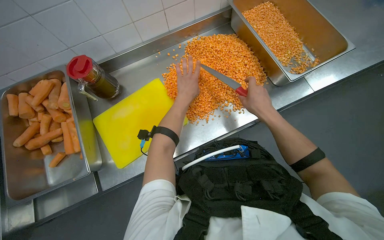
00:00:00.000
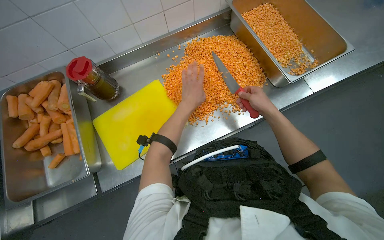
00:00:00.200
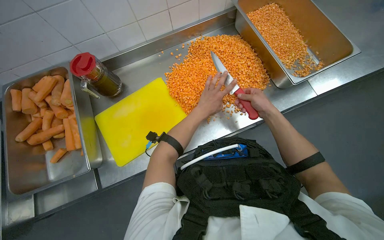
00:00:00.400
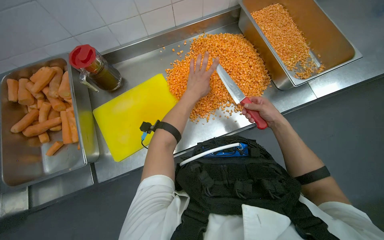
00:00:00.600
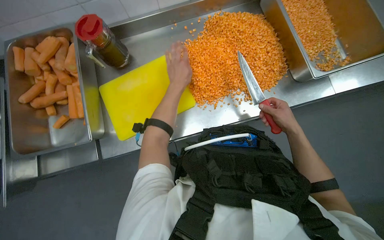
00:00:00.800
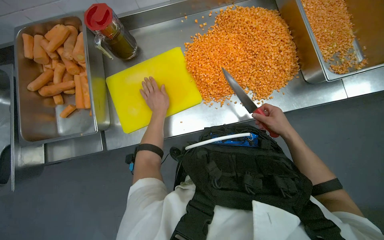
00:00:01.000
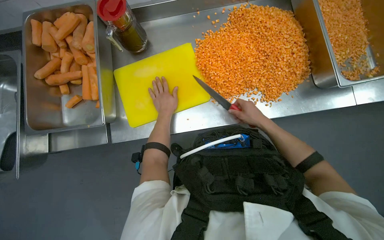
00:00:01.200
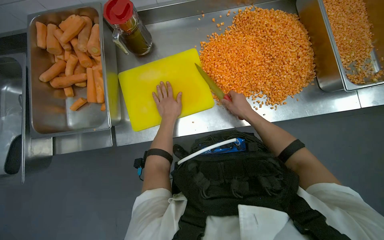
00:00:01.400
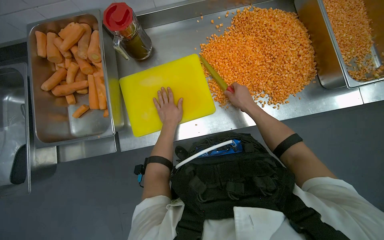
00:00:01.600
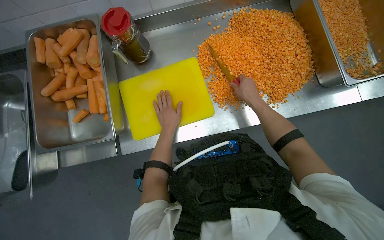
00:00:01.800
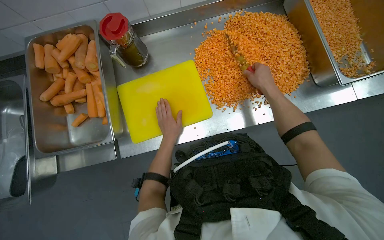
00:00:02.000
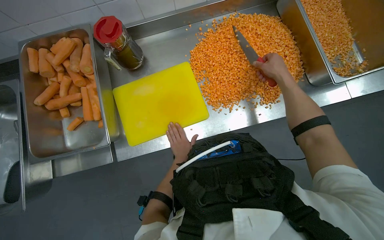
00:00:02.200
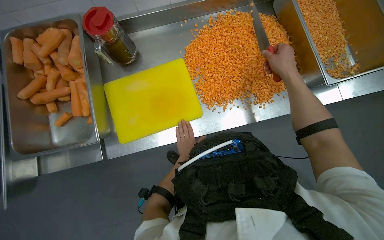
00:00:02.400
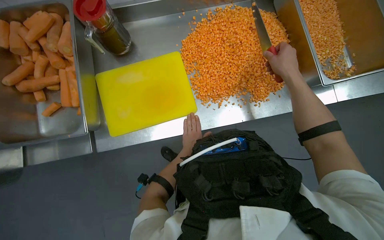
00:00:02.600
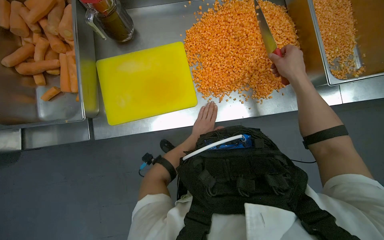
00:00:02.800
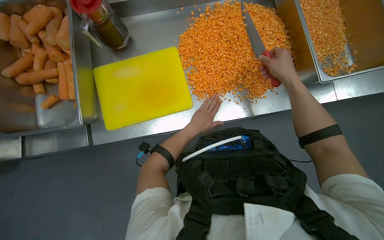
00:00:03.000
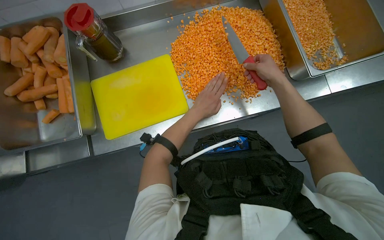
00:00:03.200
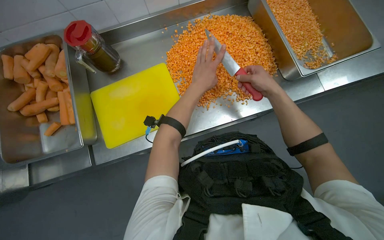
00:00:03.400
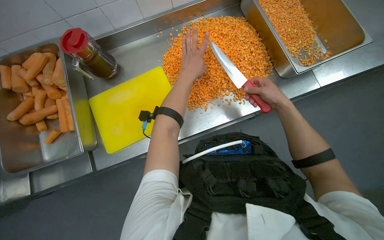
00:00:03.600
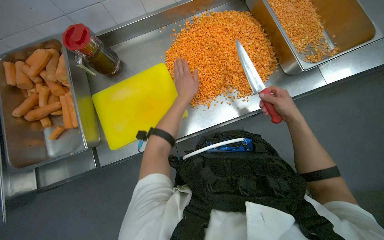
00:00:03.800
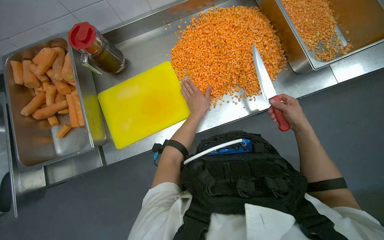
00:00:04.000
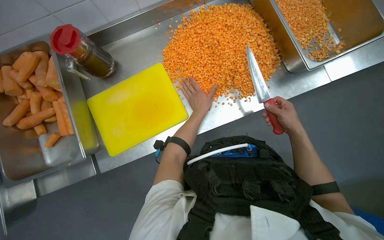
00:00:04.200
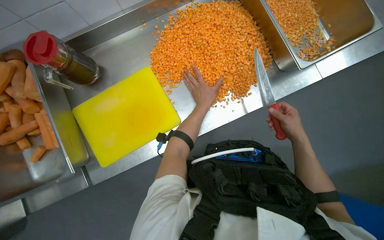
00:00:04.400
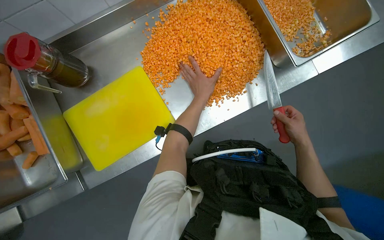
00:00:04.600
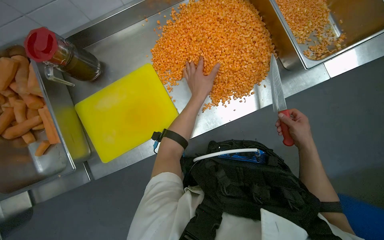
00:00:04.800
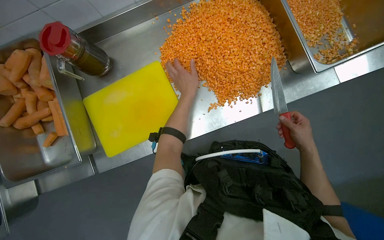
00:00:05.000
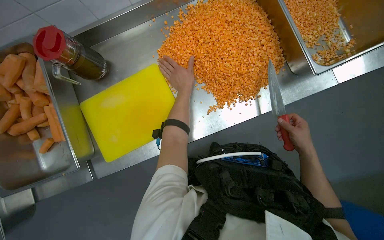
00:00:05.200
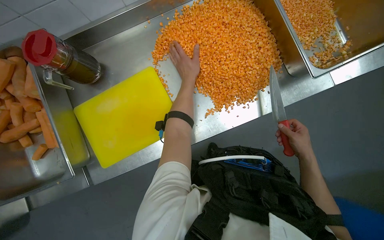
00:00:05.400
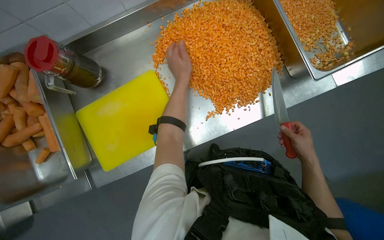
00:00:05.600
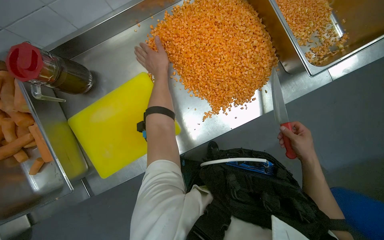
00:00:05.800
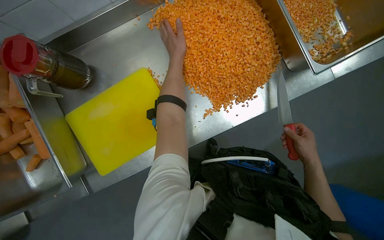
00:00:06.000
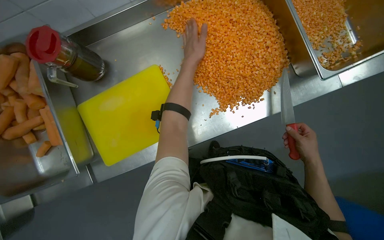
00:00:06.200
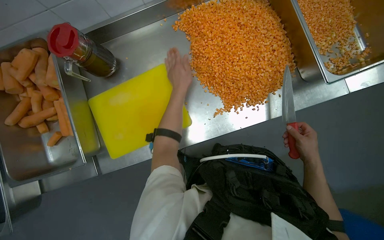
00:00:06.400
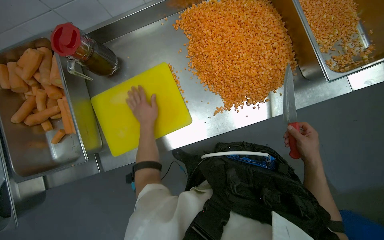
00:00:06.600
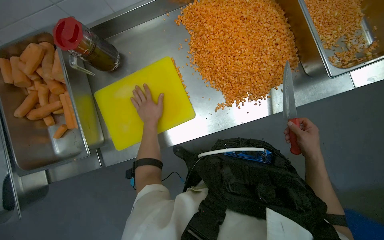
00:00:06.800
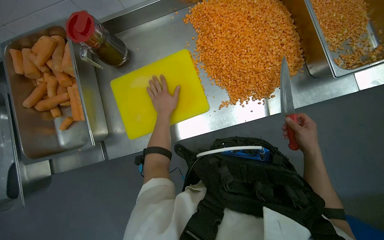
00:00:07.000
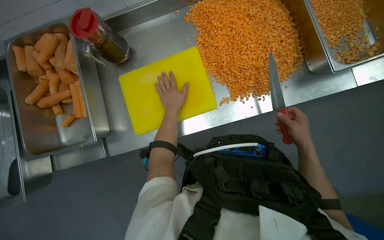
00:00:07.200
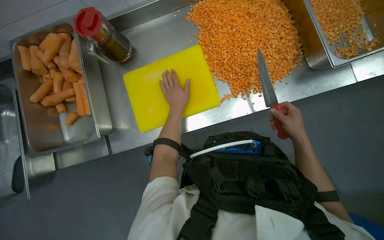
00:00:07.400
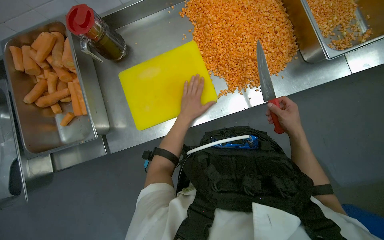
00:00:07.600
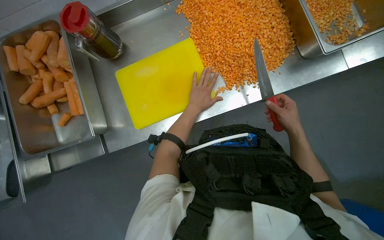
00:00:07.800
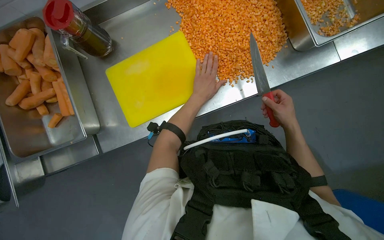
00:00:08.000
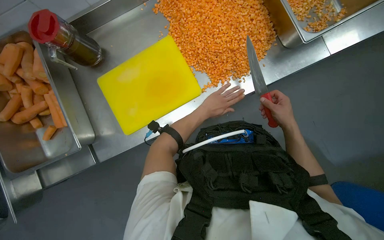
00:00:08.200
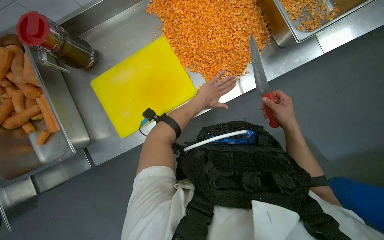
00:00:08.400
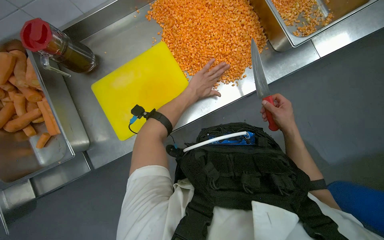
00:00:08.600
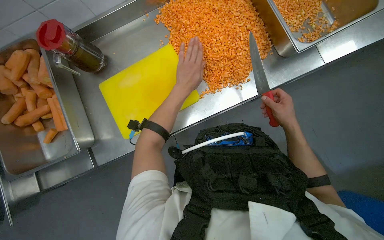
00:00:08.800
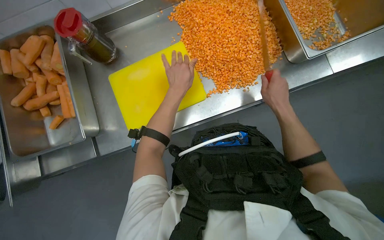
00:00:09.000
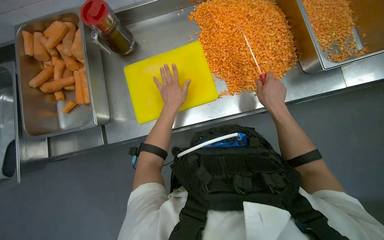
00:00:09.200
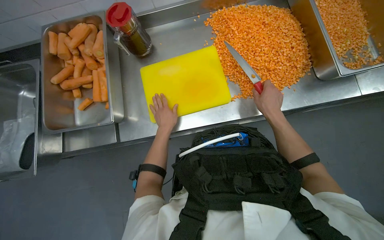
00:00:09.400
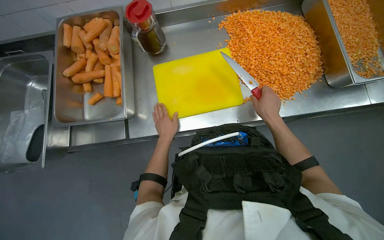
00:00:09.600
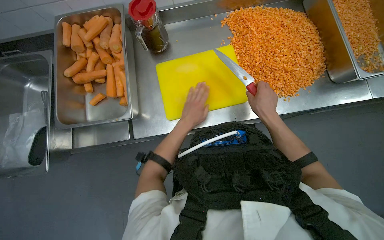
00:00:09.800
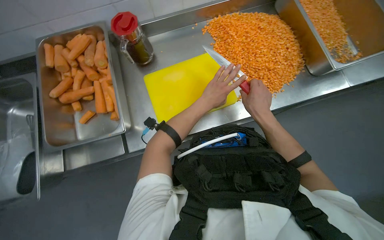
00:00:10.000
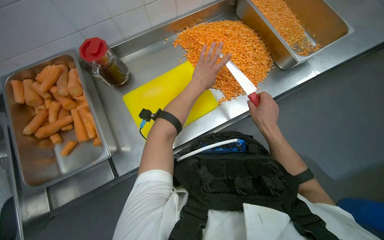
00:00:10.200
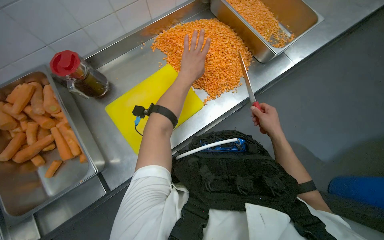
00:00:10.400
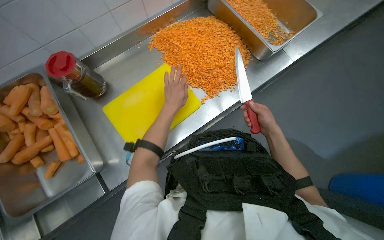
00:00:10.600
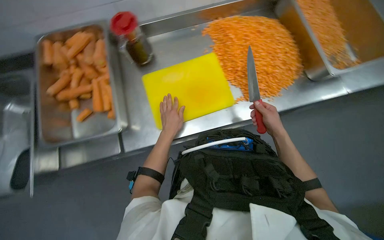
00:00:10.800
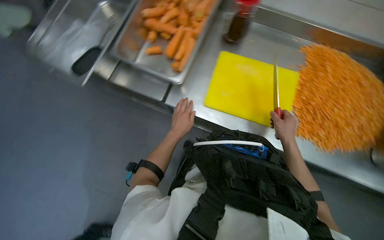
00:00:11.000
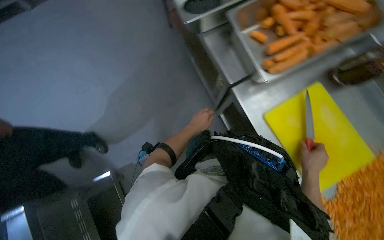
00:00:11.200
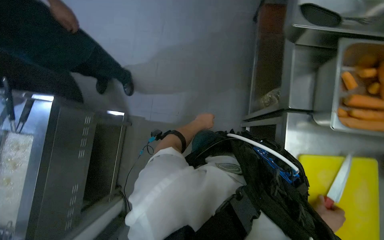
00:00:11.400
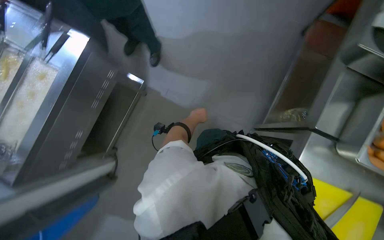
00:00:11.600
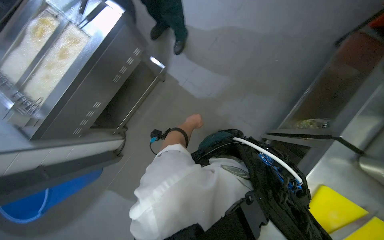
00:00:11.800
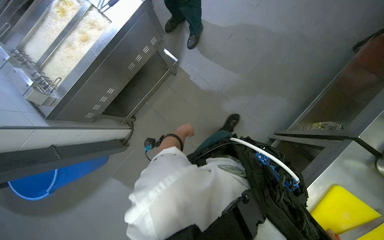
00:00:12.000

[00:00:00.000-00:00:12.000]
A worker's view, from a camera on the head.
Job: preparing food.
The whole recording: Dicing carrots on cutting board. The worker dices carrots on a yellow cutting board and scrapes them into a metal tray.
00:00:00.000 to 00:00:01.600: The right hand travels to the right and back again, roughly 10 cm each way; the left hand shifts approximately 25 cm to the left and down the picture.
00:00:01.600 to 00:00:03.000: Both hands travel together to the right, roughly 20 cm. The left hand moves roughly 10 cm down the picture and comes back.
00:00:03.000 to 00:00:04.400: The right hand goes about 20 cm down the picture and to the right. The left hand shifts roughly 15 cm up the picture.
00:00:04.400 to 00:00:06.000: The left hand shifts some 20 cm up the picture and to the left.
00:00:06.000 to 00:00:07.600: The left hand shifts roughly 30 cm down the picture, while the right hand heads to the left, covering approximately 10 cm.
00:00:07.600 to 00:00:09.000: The right hand travels nearer to the camera by about 10 cm. Meanwhile the left hand heads nearer to the camera, covering about 10 cm.
00:00:10.400 to 00:00:12.000: The head turns to the left by roughly 170 degrees. The view tilts roughly 15 degrees downward.

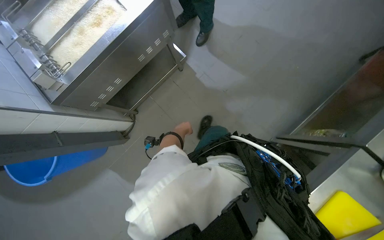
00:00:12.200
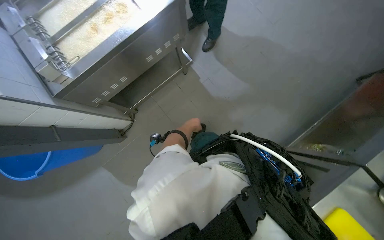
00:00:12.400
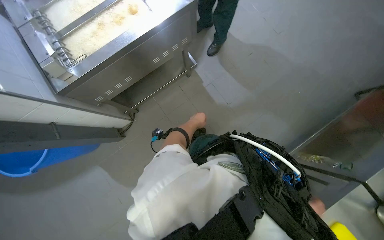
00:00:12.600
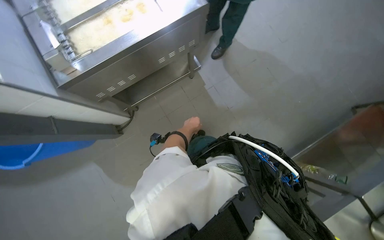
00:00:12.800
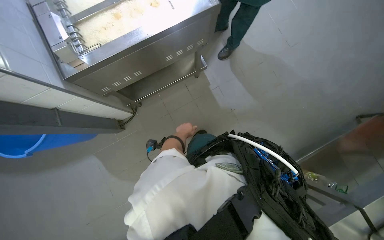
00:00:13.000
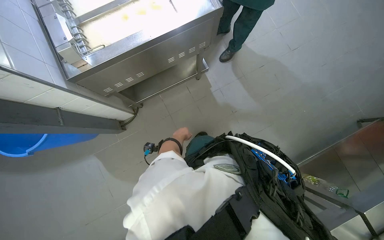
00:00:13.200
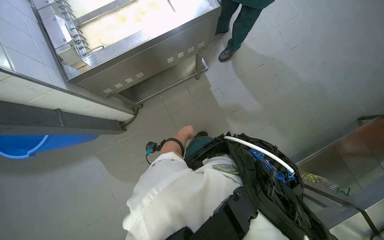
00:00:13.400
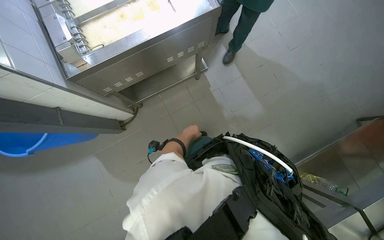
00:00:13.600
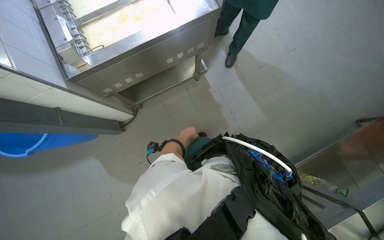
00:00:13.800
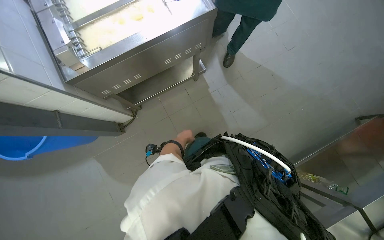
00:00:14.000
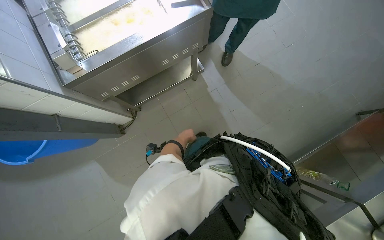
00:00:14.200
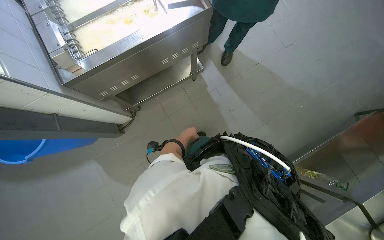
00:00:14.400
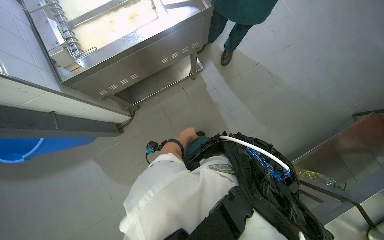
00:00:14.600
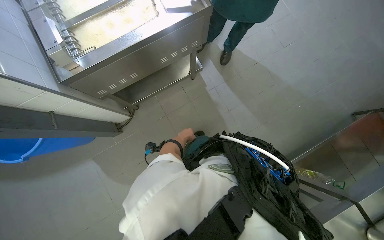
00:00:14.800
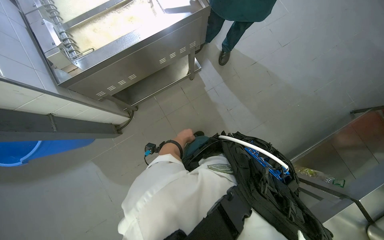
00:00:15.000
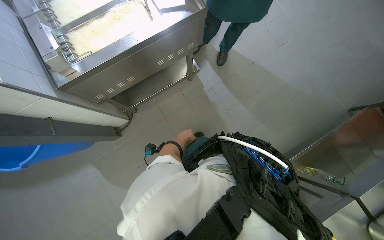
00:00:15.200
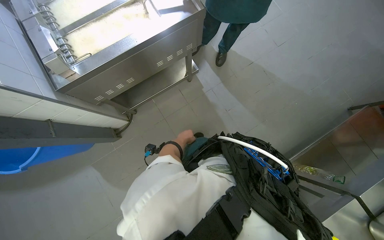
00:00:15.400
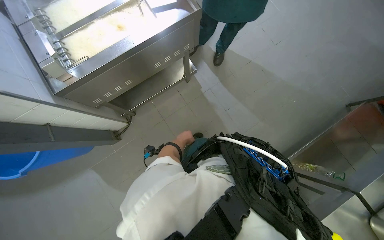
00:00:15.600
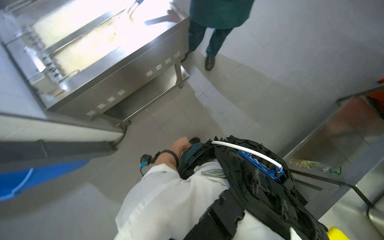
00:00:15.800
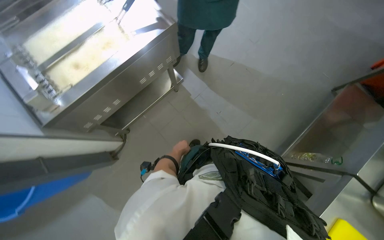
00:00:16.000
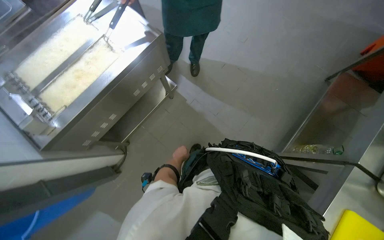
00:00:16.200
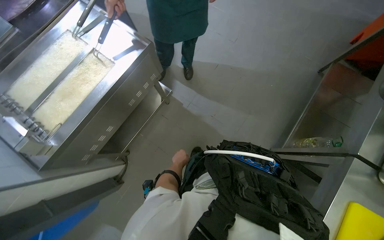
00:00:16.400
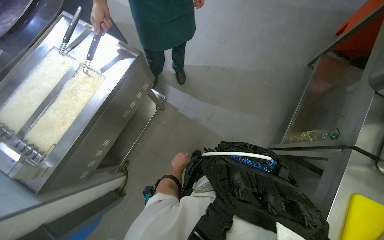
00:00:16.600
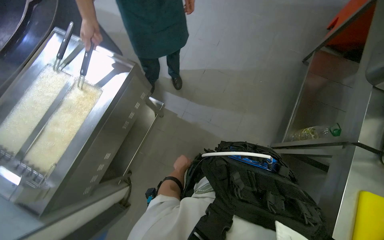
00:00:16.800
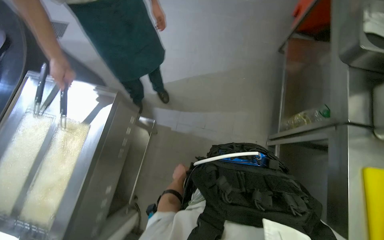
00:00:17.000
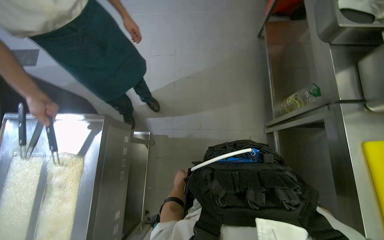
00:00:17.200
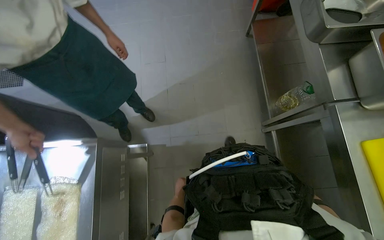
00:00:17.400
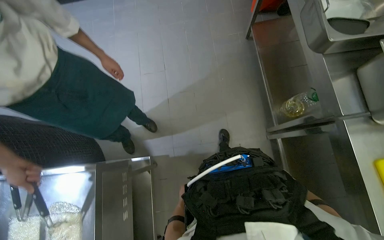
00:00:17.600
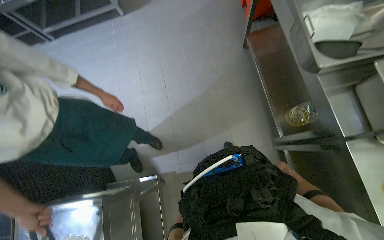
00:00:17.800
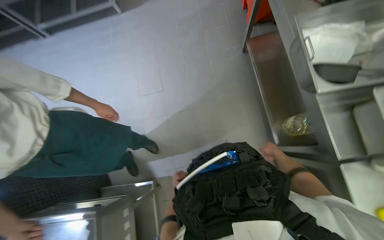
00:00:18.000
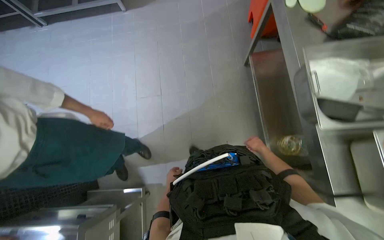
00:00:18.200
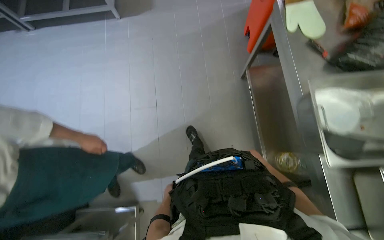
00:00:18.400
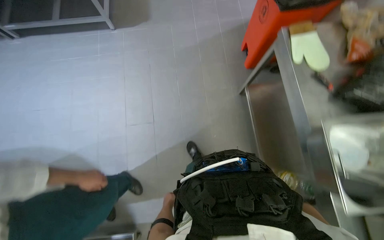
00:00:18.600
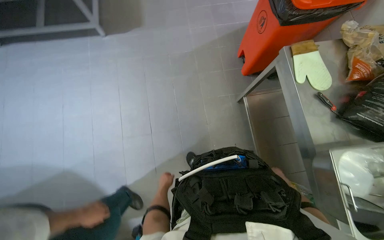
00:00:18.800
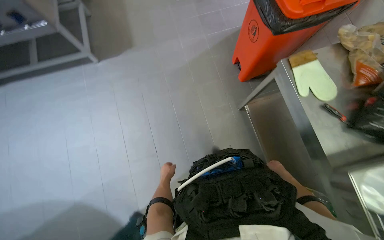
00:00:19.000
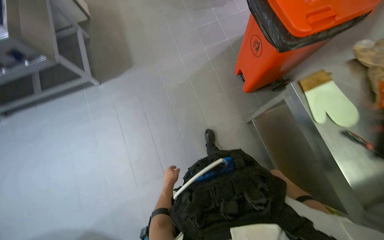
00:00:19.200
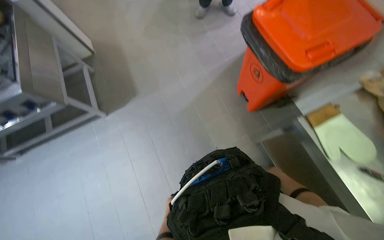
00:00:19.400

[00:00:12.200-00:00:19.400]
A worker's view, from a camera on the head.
Job: preparing food.
The whole recording: Dicing carrots on cutting board. The worker dices carrots on a yellow cutting board and scrapes them into a metal tray.
00:00:15.000 to 00:00:16.600: Everything in view rotates approximately 30 degrees counterclockwise.
00:00:16.600 to 00:00:18.000: The view tilts some 20 degrees upward. Everything in view rotates some 45 degrees counterclockwise.
00:00:18.000 to 00:00:19.400: The camera is carried roughly 1 m.
